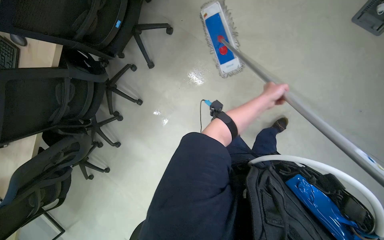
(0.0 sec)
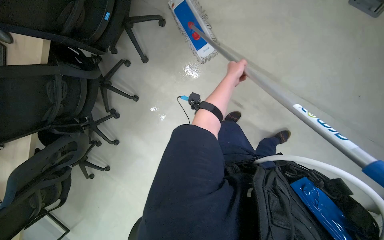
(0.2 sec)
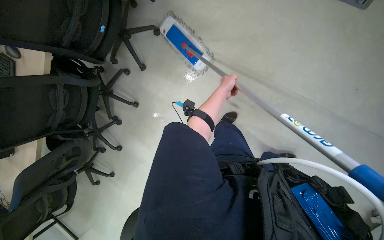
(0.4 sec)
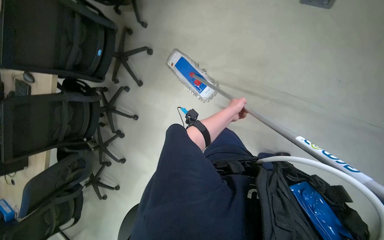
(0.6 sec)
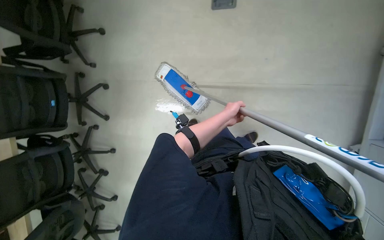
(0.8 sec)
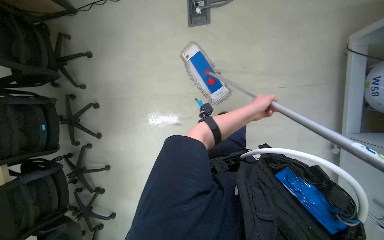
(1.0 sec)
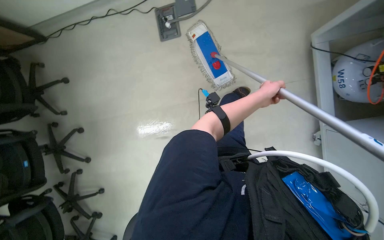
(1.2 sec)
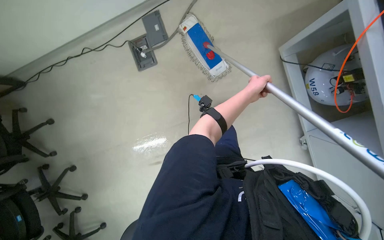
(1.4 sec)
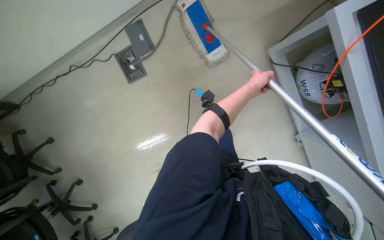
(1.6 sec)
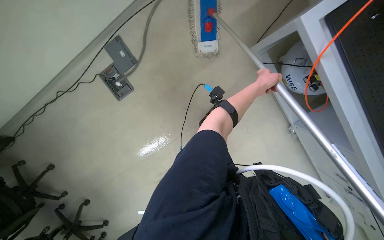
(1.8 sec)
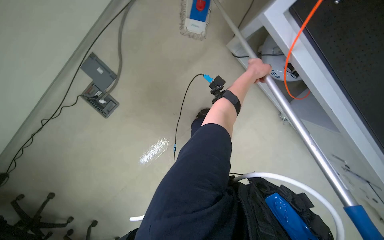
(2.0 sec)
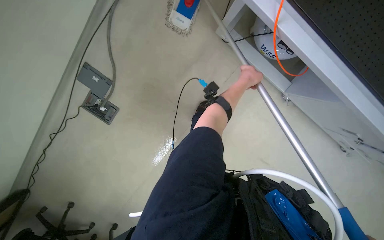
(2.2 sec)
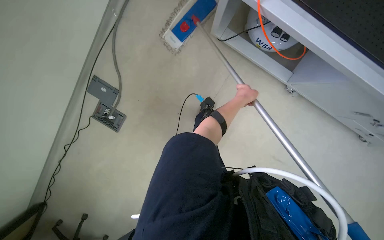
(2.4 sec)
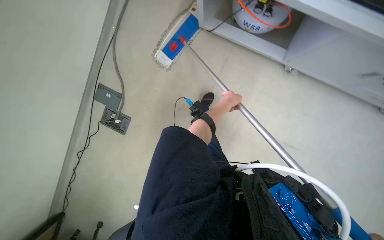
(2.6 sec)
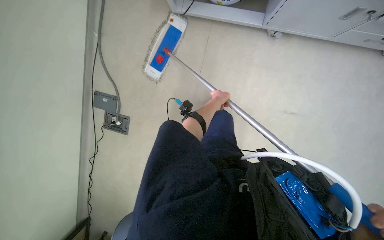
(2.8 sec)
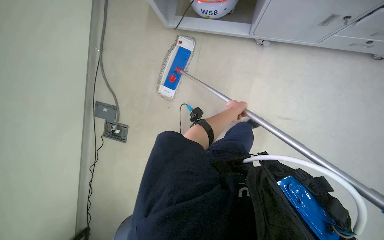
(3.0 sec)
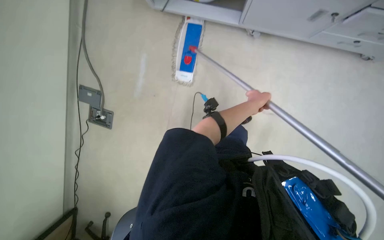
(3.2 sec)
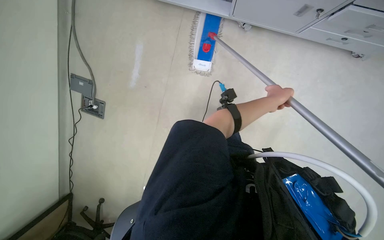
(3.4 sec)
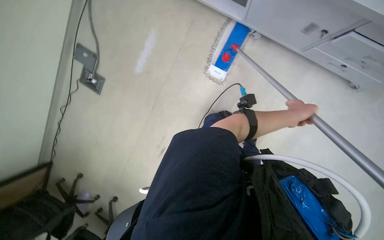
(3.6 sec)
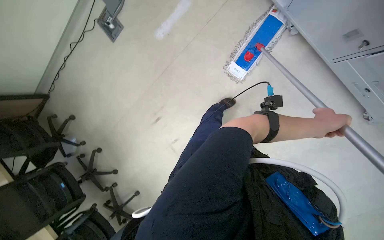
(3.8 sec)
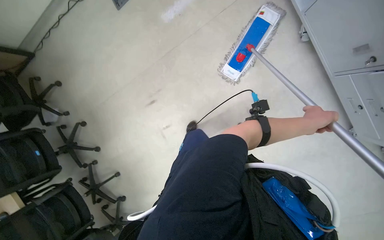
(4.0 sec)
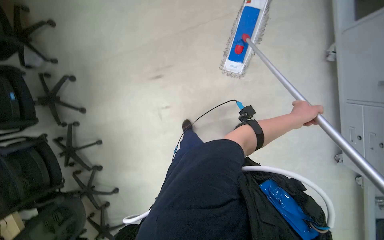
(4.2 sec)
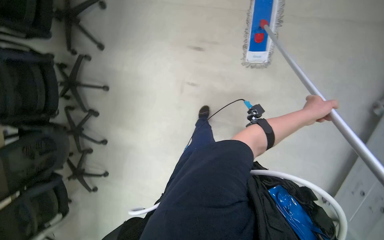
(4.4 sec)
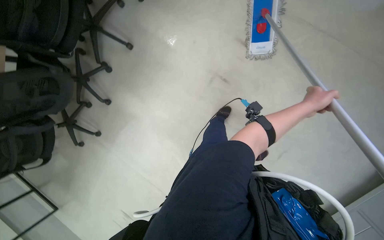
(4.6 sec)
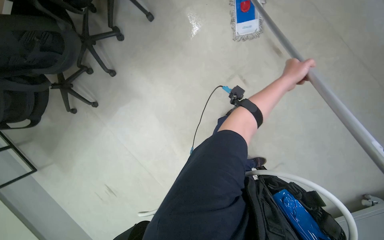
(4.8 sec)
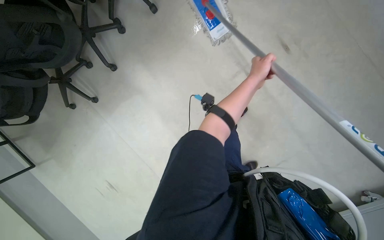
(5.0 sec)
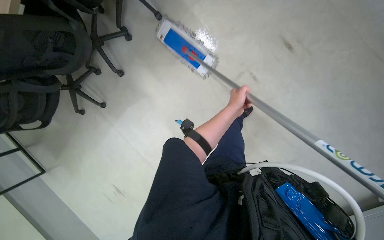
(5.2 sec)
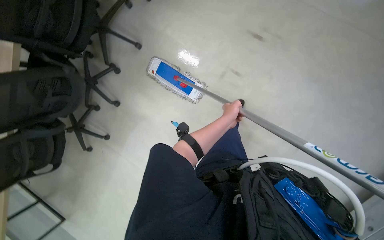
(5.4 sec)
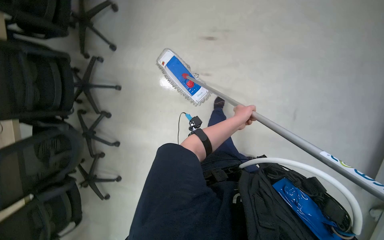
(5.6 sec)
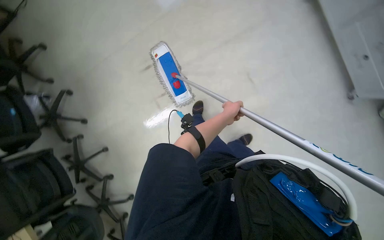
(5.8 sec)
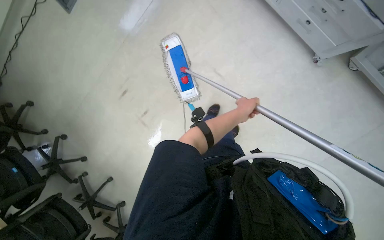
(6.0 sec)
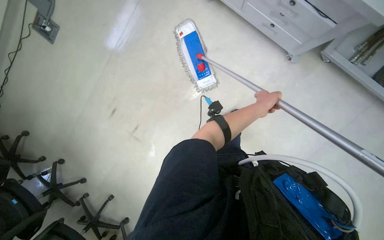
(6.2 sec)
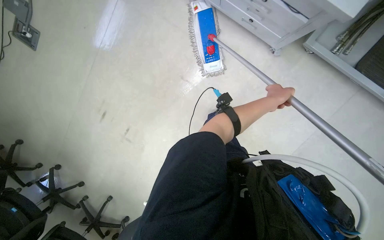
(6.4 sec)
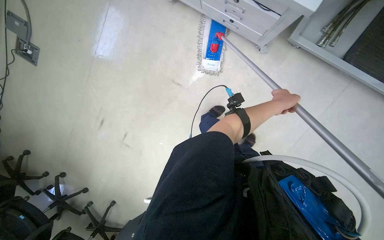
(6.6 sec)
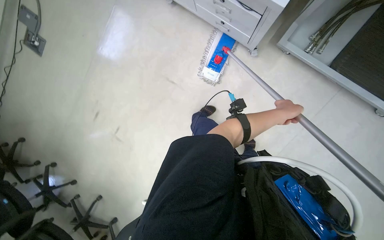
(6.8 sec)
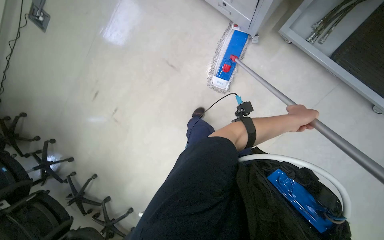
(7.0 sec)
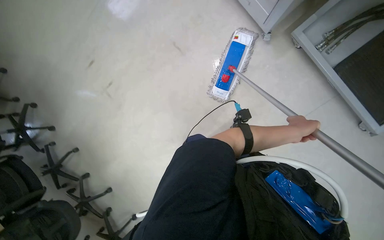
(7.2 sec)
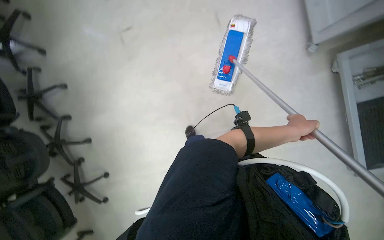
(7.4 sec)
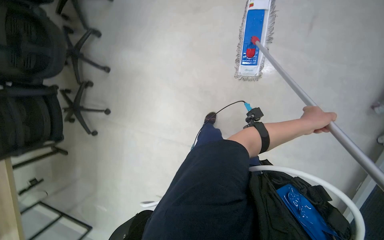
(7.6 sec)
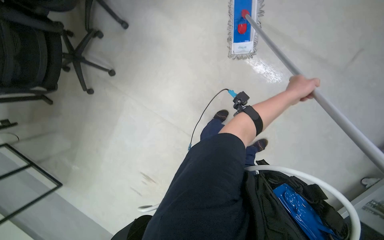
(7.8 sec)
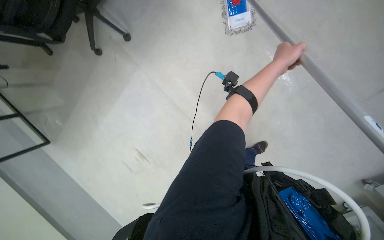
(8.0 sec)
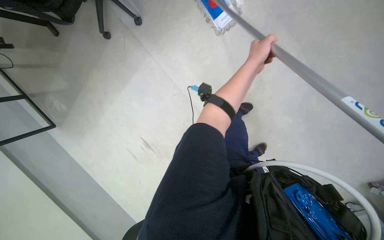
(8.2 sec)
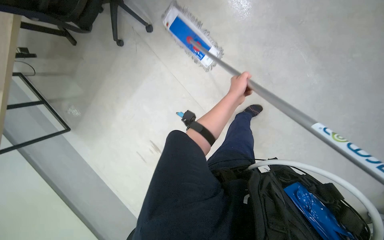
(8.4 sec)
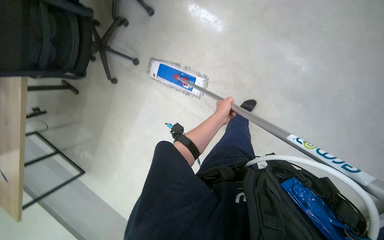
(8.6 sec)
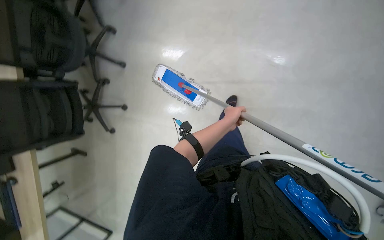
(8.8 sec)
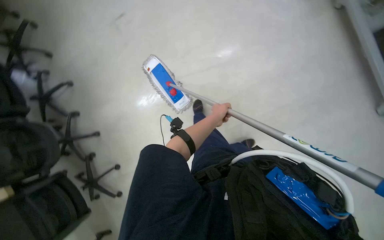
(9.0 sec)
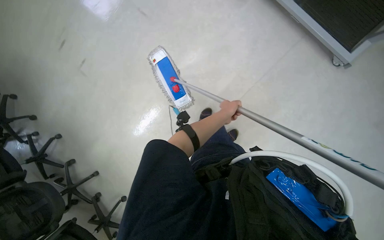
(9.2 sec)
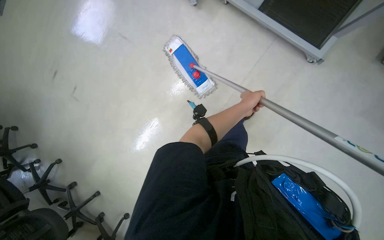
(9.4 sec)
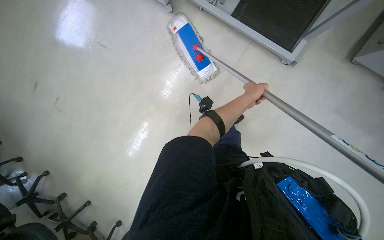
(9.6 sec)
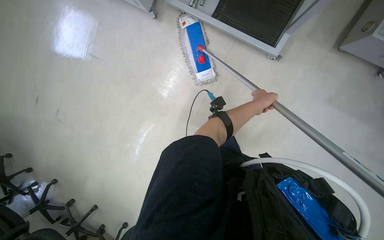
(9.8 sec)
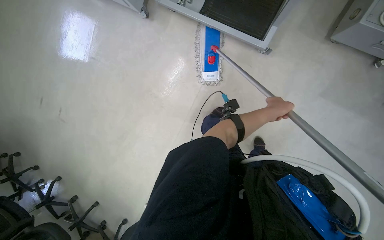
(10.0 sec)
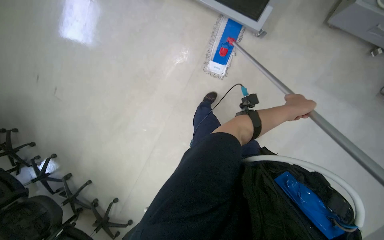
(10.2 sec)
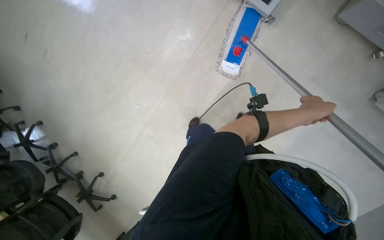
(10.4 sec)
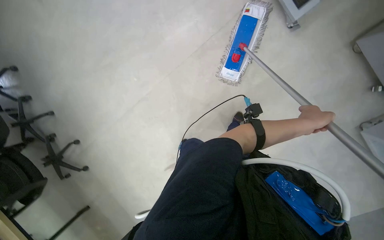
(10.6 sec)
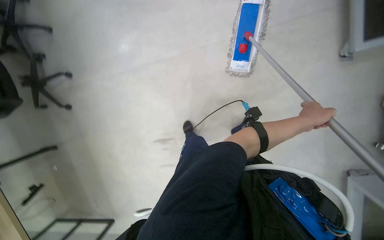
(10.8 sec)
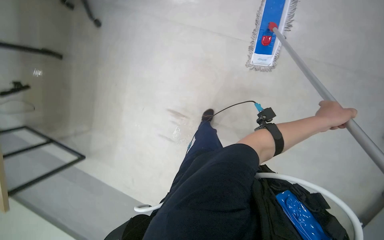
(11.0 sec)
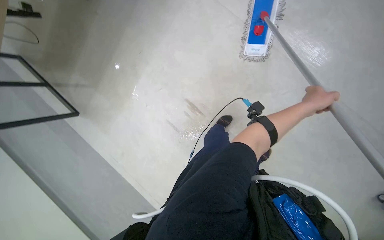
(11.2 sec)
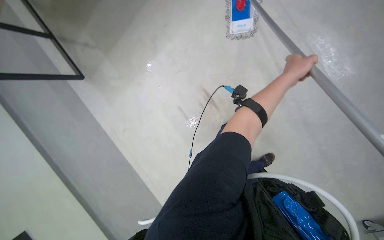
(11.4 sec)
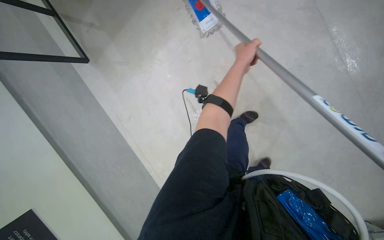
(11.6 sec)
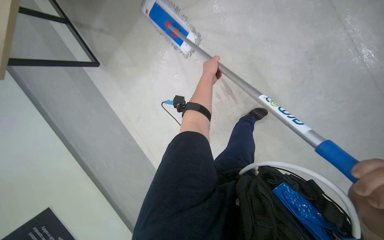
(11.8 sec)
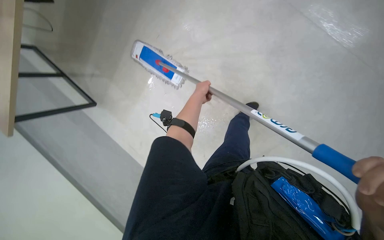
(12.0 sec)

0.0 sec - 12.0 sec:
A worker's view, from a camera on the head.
Job: mopping floor.
The whole recording: Mopping the floor. The worker mops the floor using a flat mop and a cleaning cart.
0.0 sec - 1.6 sec: The wearer moves roughly 90 cm. The wearer looks roughly 15 degrees further upward. The scene rotates counterclockwise by approximately 55 degrees.
1.6 sec - 3.0 sec: Everything in view rotates about 50 degrees counterclockwise.
4.4 sec - 6.0 sec: The camera is carried about 40 cm. The scene turns about 30 degrees counterclockwise in the picture.
6.0 sec - 7.6 sec: The camera pitches downward, by about 20 degrees. The scene rotates clockwise by some 50 degrees.
7.6 sec - 9.0 sec: The camera pitches upward, by some 20 degrees. The scene turns some 45 degrees counterclockwise in the picture.
9.0 sec - 10.4 sec: The camera travels roughly 80 cm. The scene rotates counterclockwise by some 25 degrees.
10.4 sec - 12.0 sec: The wearer looks roughly 15 degrees further downward. The left hand is displaced to the left by about 40 cm.

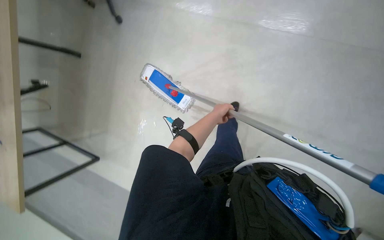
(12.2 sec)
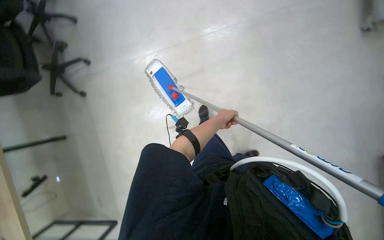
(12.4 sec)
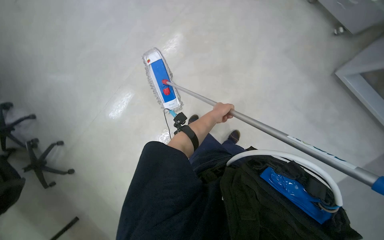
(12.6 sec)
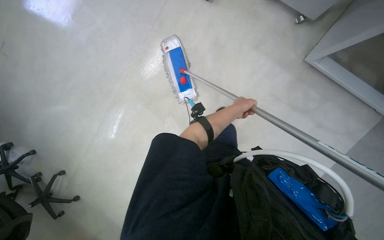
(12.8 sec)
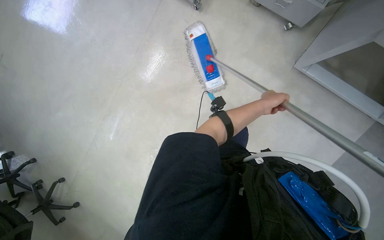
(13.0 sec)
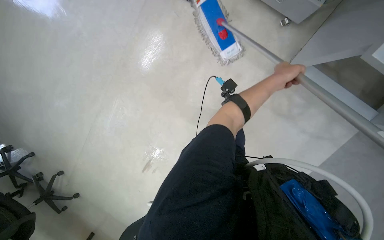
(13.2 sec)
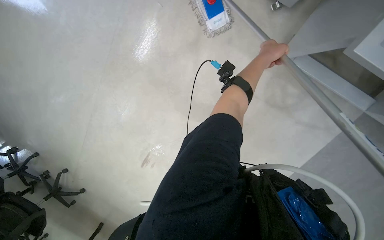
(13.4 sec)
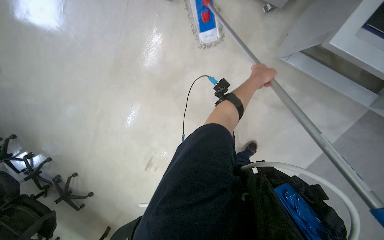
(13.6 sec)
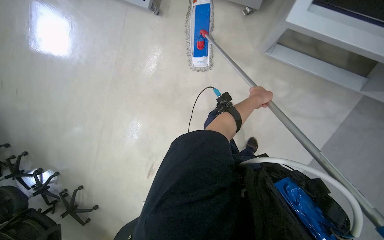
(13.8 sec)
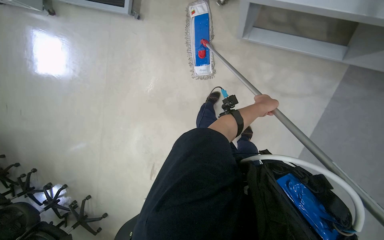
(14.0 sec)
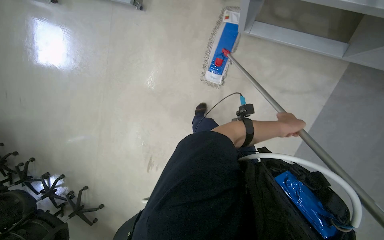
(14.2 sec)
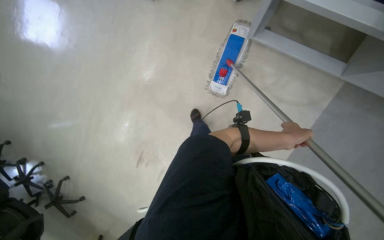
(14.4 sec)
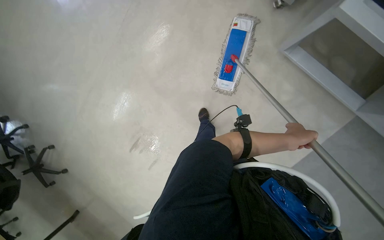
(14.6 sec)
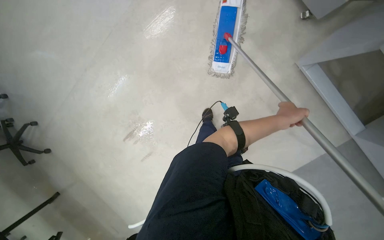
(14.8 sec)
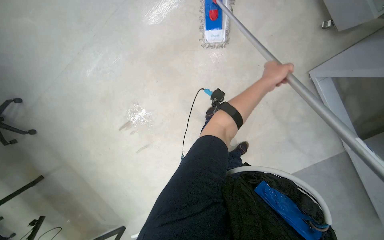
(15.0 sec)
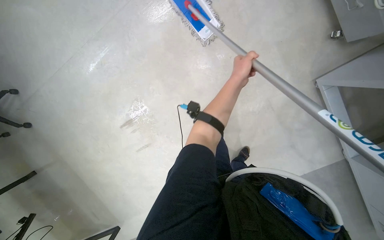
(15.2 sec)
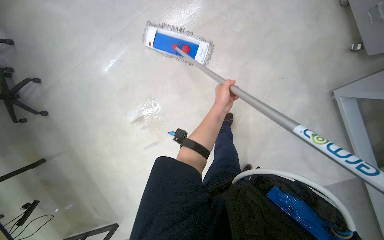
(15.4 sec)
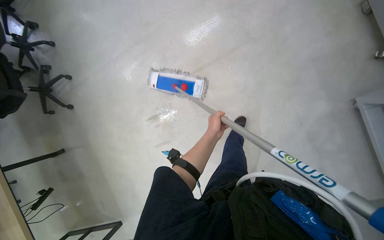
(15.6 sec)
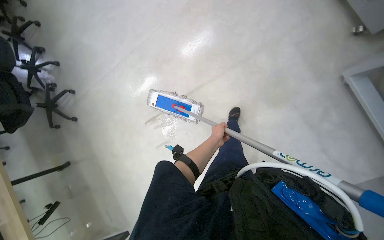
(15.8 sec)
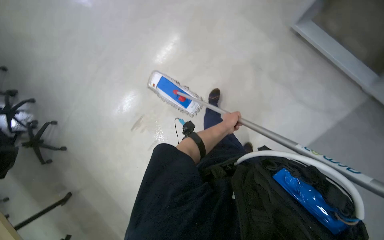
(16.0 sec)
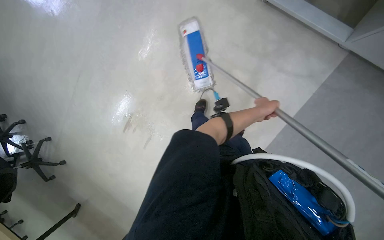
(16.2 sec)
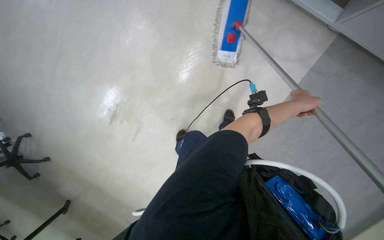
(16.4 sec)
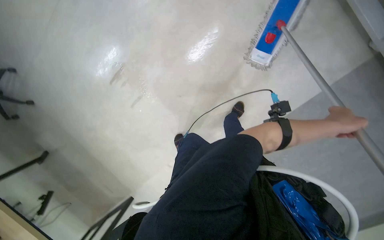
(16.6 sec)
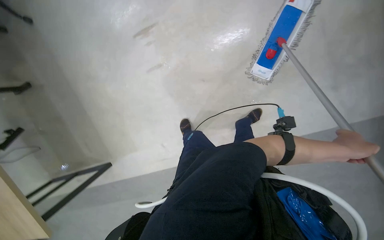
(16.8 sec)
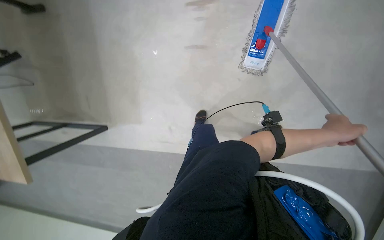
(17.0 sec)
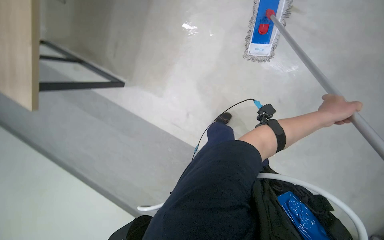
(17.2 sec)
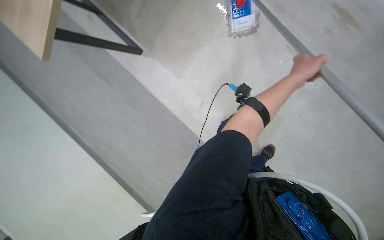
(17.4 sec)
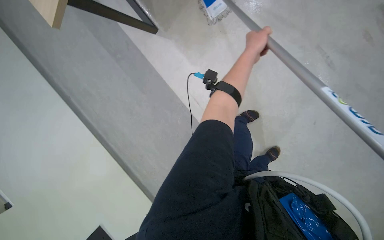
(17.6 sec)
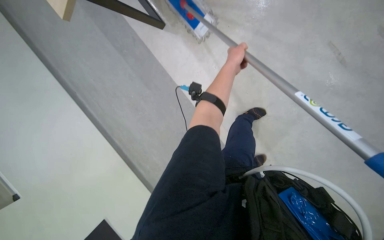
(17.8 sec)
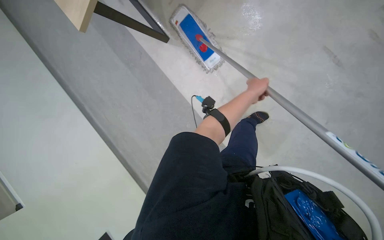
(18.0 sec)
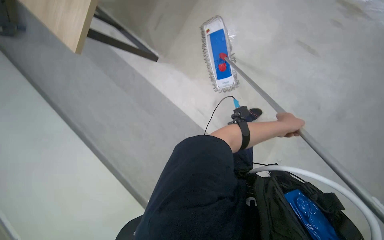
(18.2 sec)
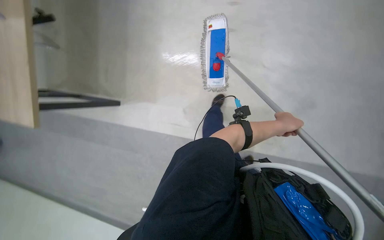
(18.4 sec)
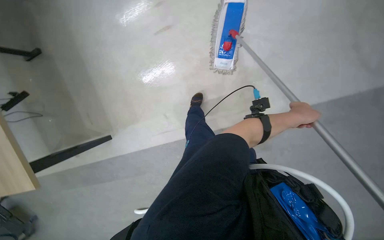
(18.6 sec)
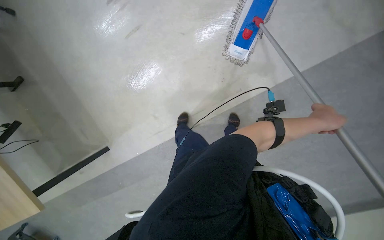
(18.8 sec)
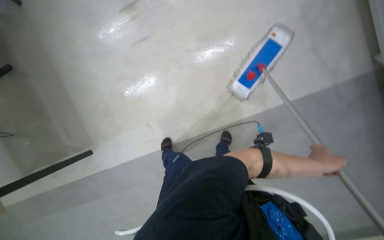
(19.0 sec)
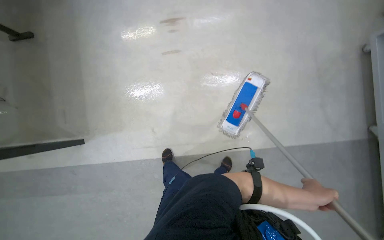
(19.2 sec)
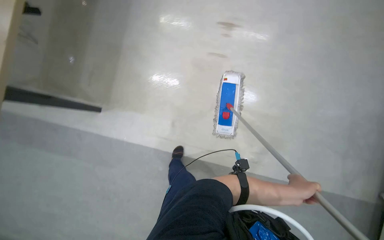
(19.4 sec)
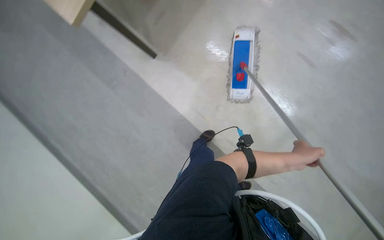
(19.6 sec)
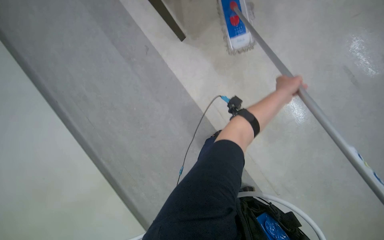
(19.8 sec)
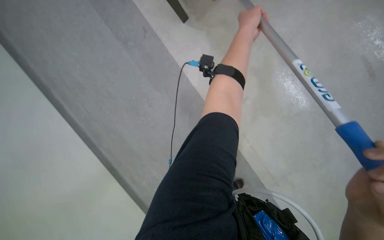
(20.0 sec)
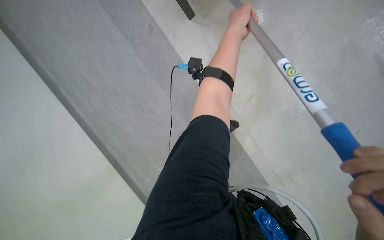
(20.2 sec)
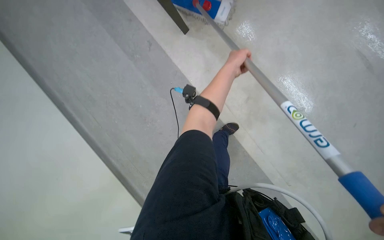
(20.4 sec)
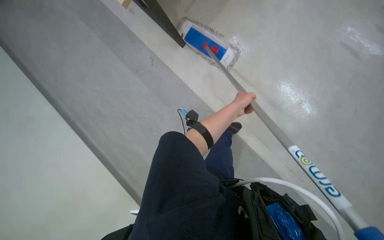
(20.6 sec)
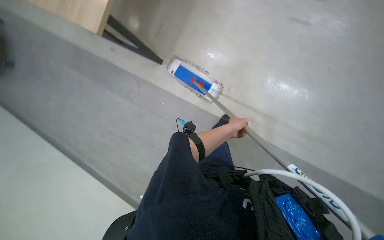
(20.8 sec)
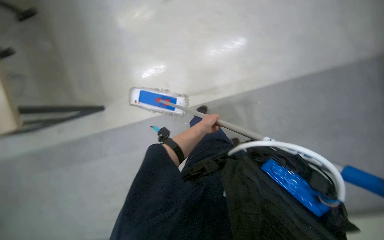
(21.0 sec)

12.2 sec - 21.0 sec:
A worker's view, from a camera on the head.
Job: mopping floor.
The whole recording: Mopping the floor. The worker mops the floor using a flat mop and a cleaning cart.
13.6 sec - 15.2 sec: The left hand moves some 25 cm down the picture and comes back.
16.6 sec - 18.0 sec: The left hand goes some 35 cm to the left and farther from the camera.
18.0 sec - 19.6 sec: The left hand travels down the picture and nearer to the camera by some 15 cm.
19.6 sec - 21.0 sec: The view tips upward by some 10 degrees.
